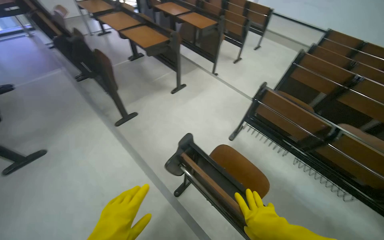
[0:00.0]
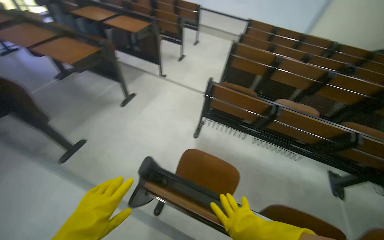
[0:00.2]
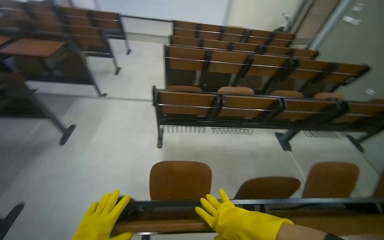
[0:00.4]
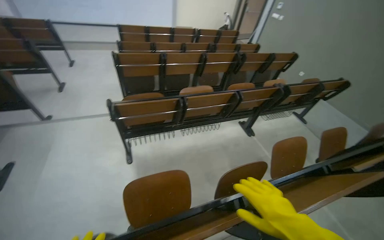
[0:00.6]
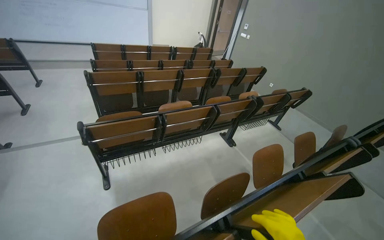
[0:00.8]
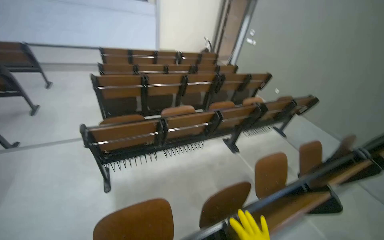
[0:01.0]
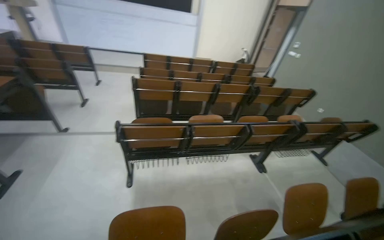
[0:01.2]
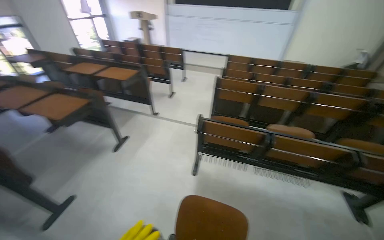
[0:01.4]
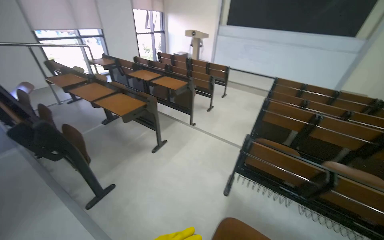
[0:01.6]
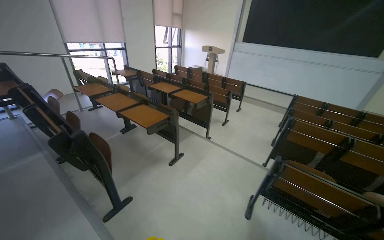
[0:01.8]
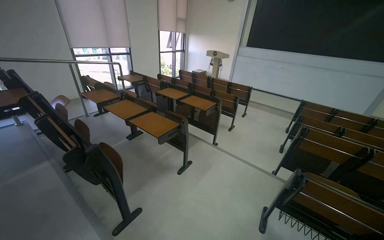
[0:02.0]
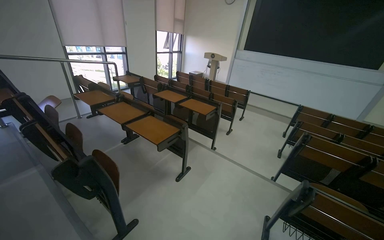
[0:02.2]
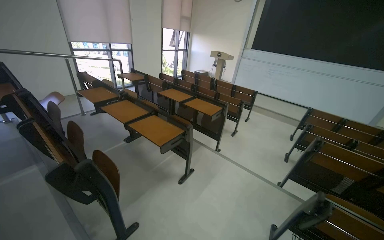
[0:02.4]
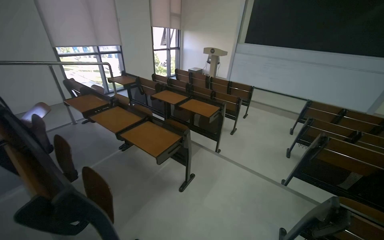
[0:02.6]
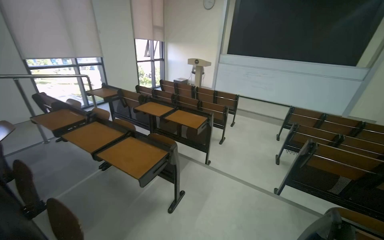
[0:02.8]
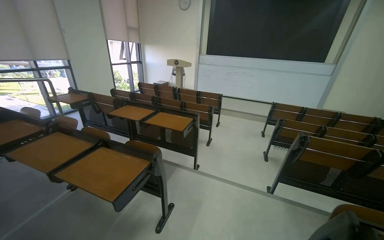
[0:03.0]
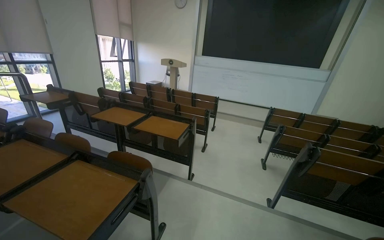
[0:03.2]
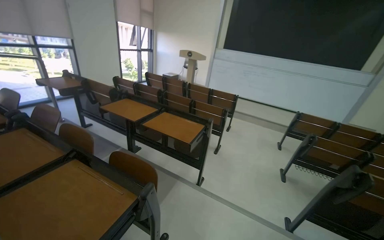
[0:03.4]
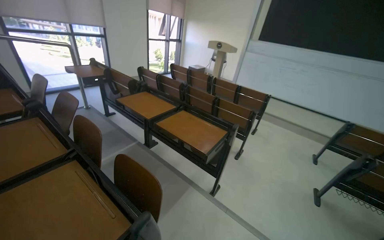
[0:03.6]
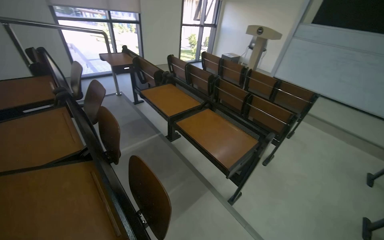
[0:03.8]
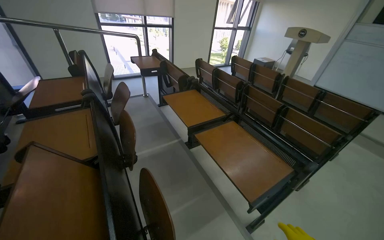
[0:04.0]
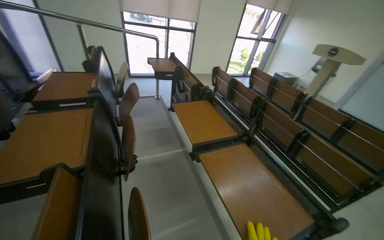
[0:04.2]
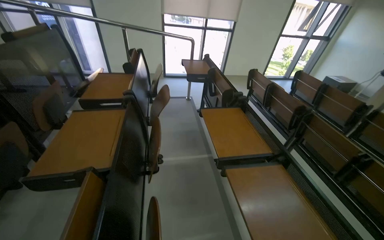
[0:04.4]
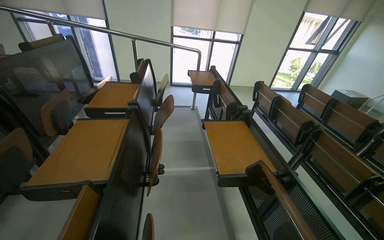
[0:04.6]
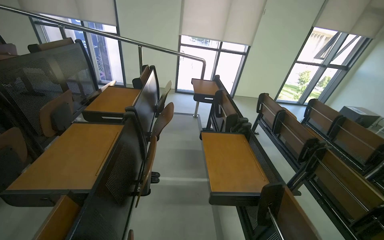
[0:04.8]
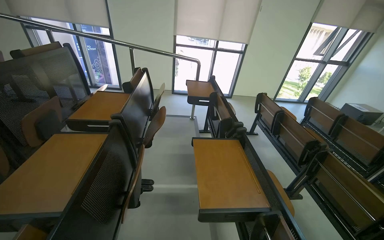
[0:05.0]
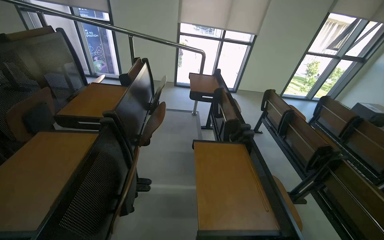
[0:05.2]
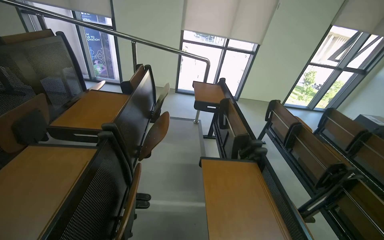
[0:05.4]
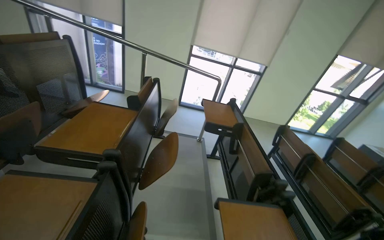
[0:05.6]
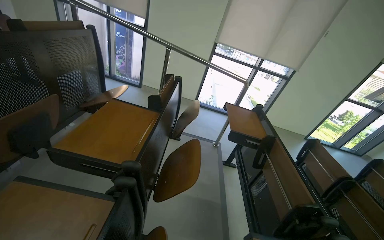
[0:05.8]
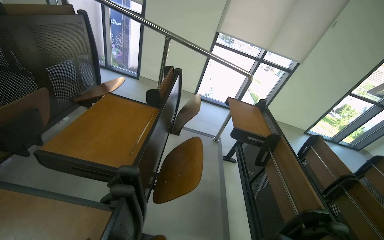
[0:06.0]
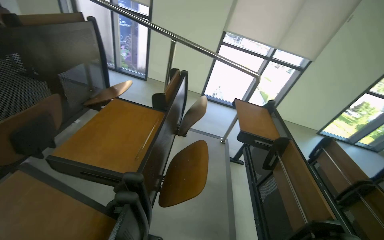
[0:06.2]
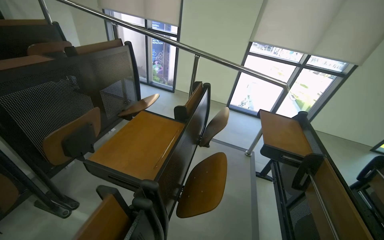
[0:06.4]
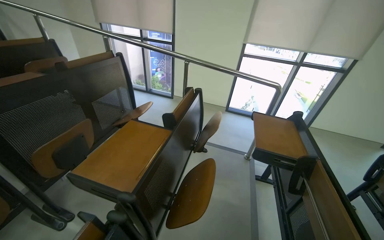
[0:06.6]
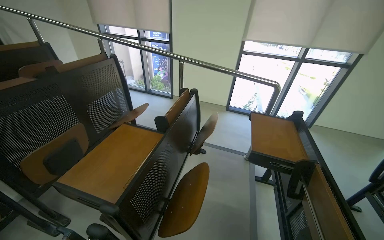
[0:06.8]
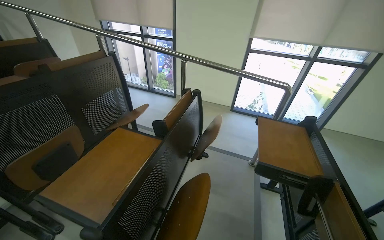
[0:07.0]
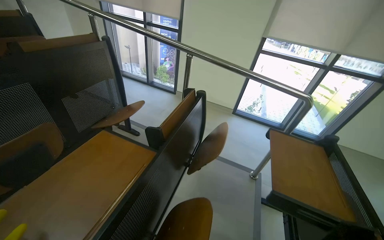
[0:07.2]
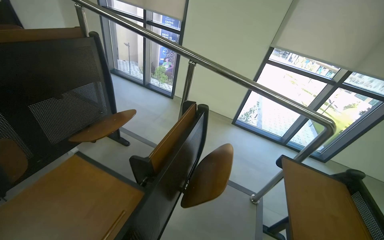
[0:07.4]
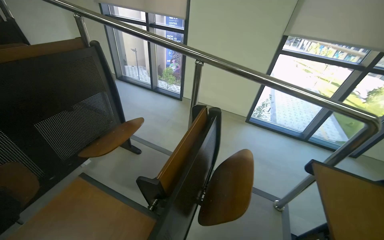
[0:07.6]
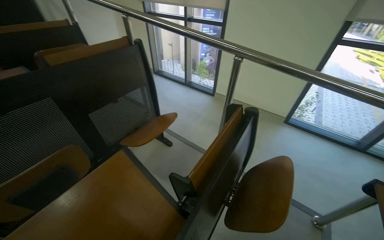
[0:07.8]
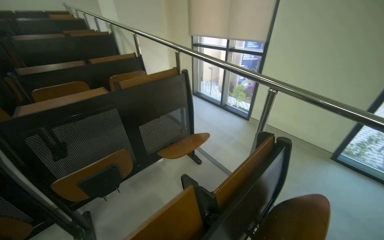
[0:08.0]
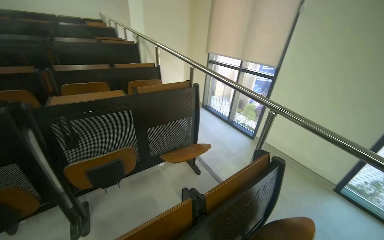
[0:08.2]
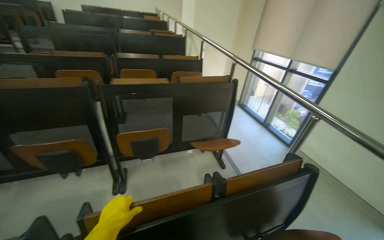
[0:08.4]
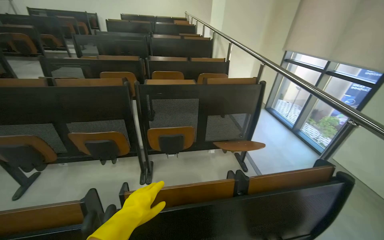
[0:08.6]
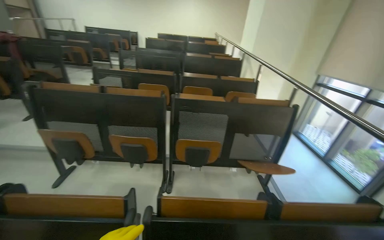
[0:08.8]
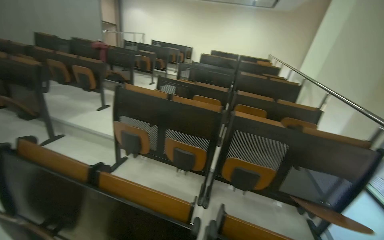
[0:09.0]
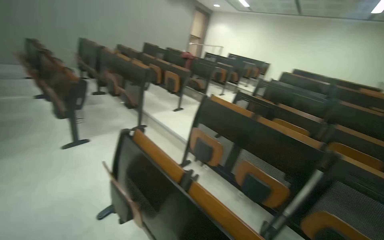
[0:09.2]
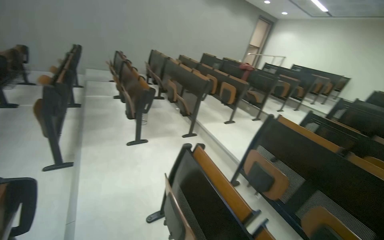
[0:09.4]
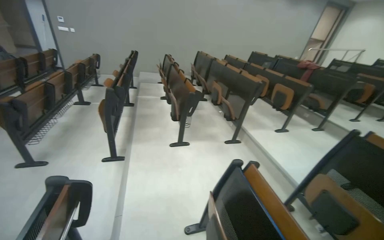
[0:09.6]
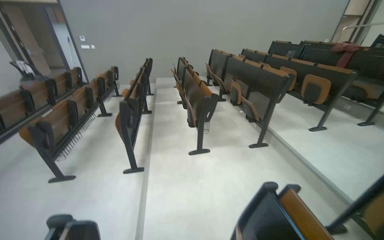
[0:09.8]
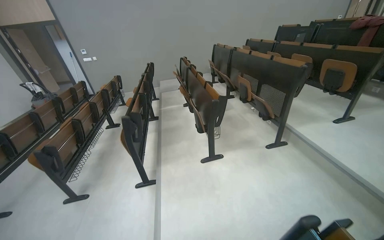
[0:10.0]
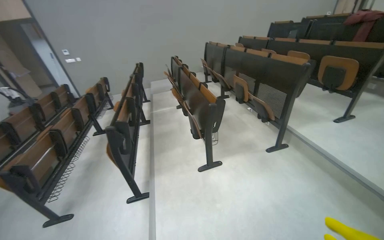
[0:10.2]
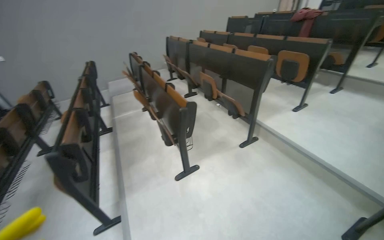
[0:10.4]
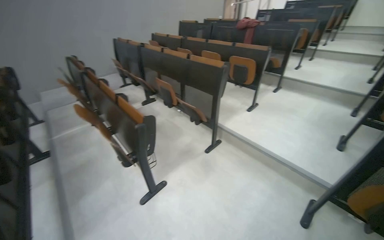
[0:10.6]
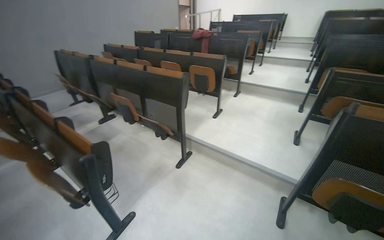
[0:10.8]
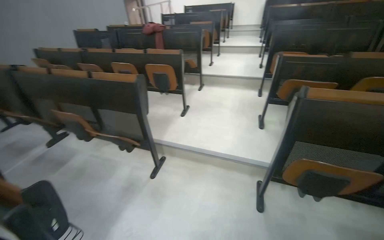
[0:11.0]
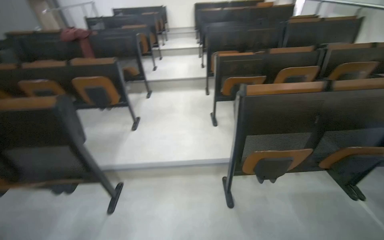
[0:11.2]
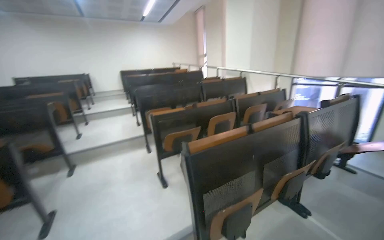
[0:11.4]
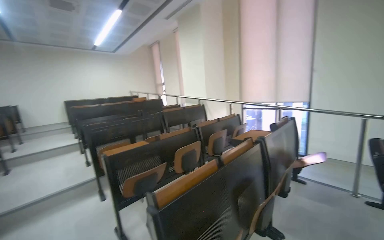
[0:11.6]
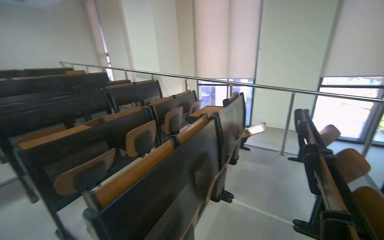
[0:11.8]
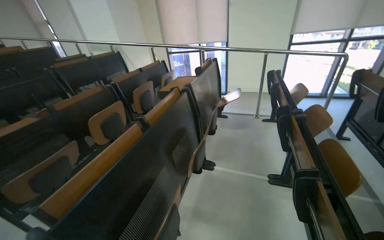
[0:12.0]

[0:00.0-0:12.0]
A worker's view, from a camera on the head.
Job: organizing items.
The whole recording: Adjusting lecture hall desks and chairs. The worker adjusts the desks and chairs in the lecture hall, including folding and placing a cloth.
0:00.0 to 0:01.6: The view tips upward by roughly 15 degrees.
0:01.6 to 0:03.0: The head travels about 80 cm.
0:03.0 to 0:04.4: The camera travels approximately 1 m. The wearer's head swings some 55 degrees to the left.
0:04.4 to 0:06.0: The head travels approximately 80 cm.
0:06.0 to 0:07.6: The head travels some 70 cm. The camera is aimed approximately 20 degrees further to the left.
0:07.6 to 0:09.0: The wearer moves some 60 cm. The head rotates some 85 degrees to the left. The view tips upward by about 20 degrees.
0:09.0 to 0:10.4: The head travels some 1.5 m. The view swings about 50 degrees to the left.
0:10.4 to 0:12.0: The camera travels some 80 cm. The wearer's head swings some 130 degrees to the right.

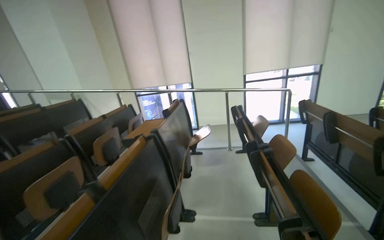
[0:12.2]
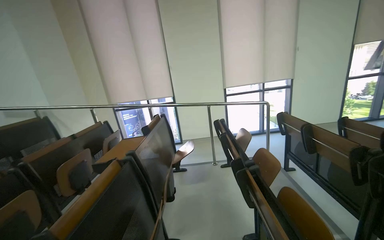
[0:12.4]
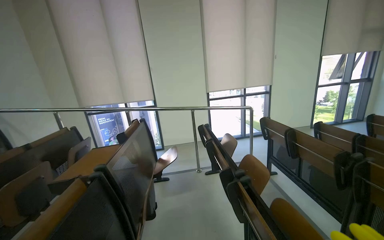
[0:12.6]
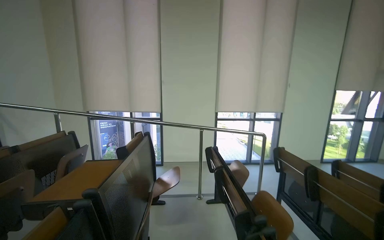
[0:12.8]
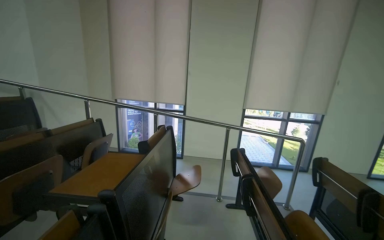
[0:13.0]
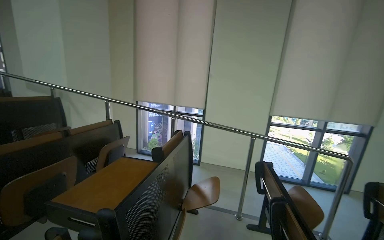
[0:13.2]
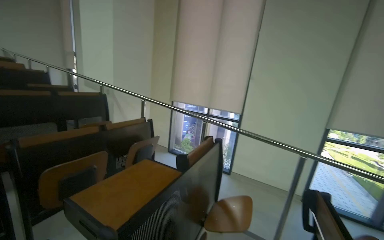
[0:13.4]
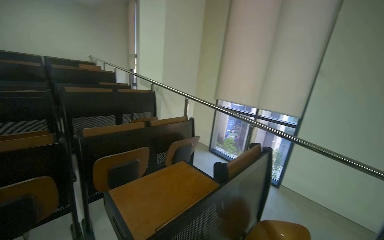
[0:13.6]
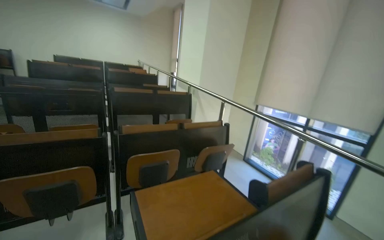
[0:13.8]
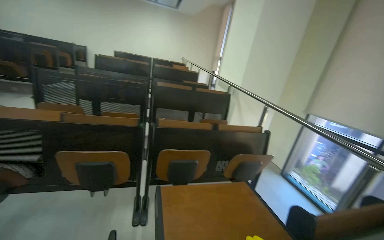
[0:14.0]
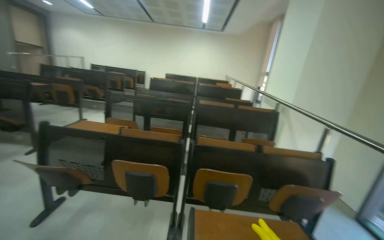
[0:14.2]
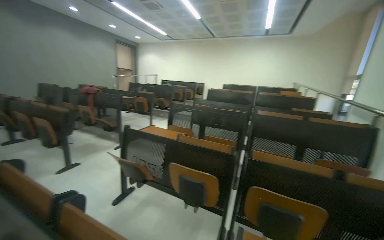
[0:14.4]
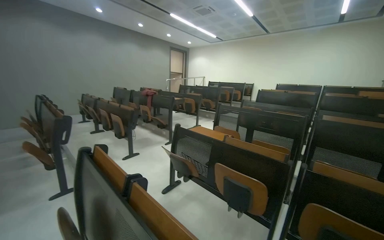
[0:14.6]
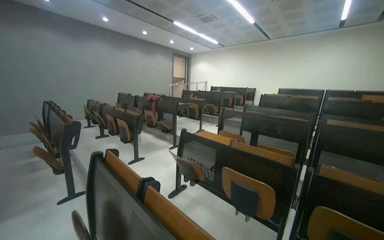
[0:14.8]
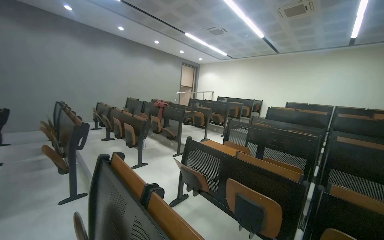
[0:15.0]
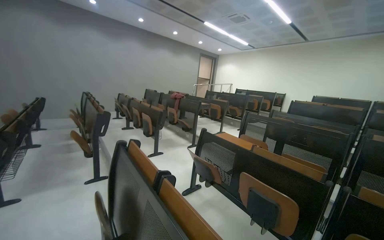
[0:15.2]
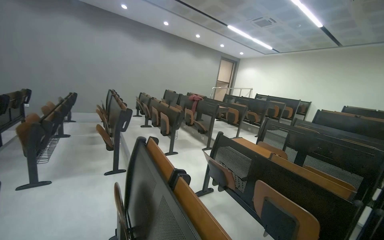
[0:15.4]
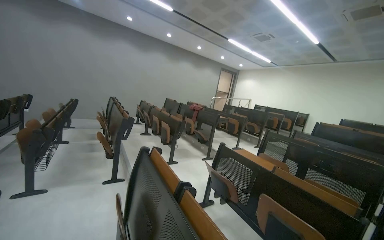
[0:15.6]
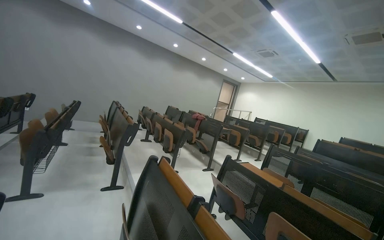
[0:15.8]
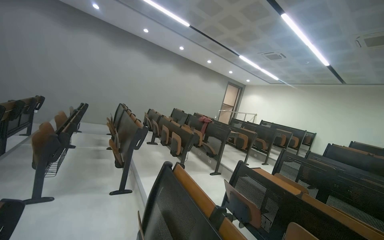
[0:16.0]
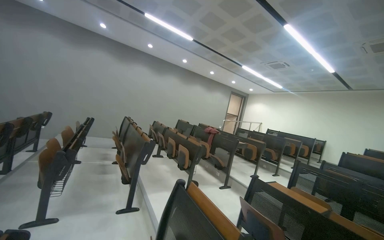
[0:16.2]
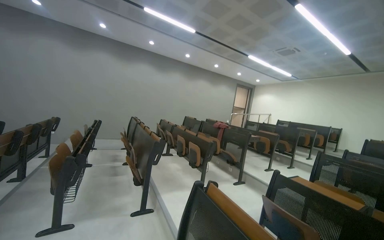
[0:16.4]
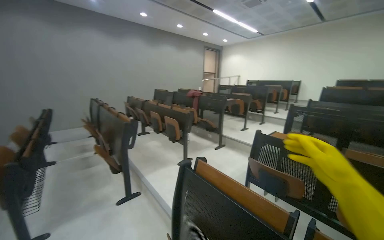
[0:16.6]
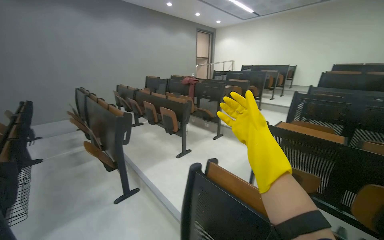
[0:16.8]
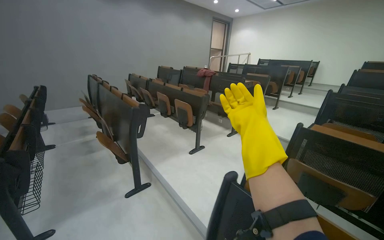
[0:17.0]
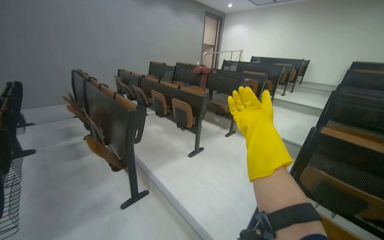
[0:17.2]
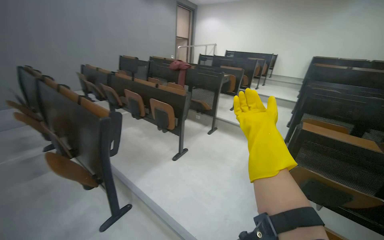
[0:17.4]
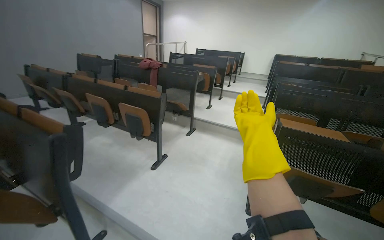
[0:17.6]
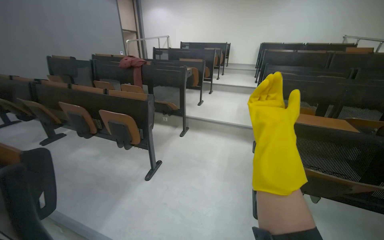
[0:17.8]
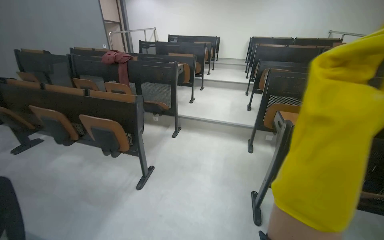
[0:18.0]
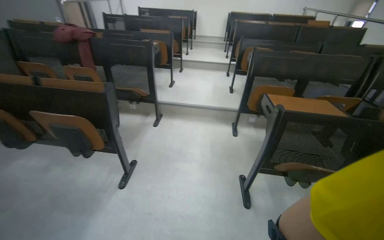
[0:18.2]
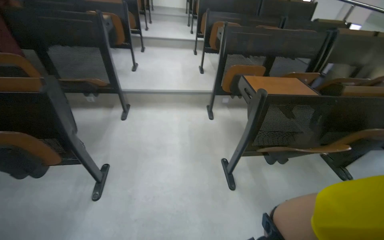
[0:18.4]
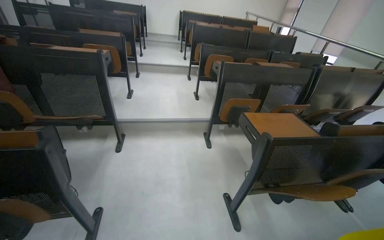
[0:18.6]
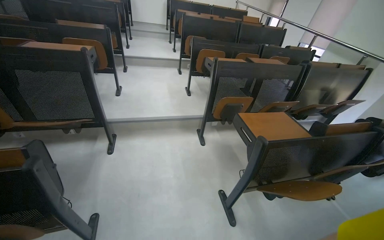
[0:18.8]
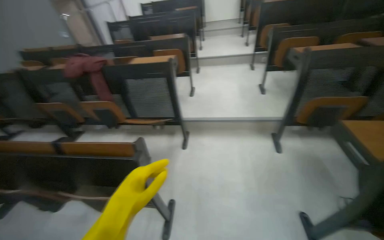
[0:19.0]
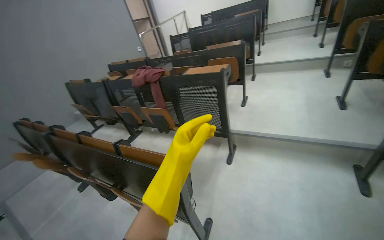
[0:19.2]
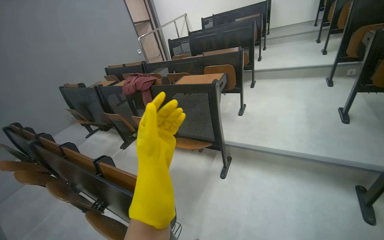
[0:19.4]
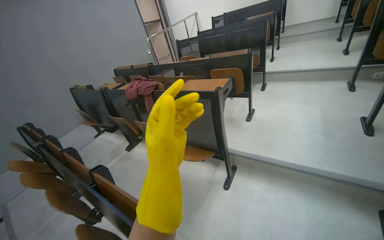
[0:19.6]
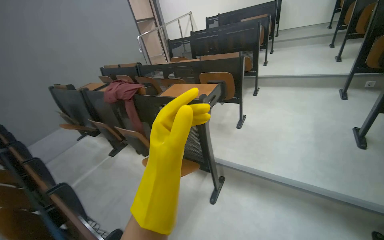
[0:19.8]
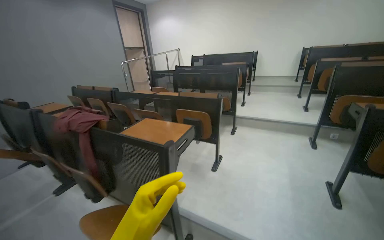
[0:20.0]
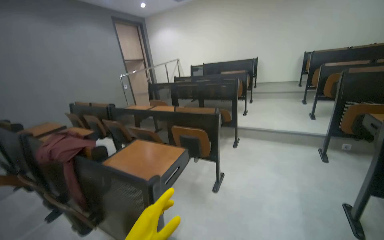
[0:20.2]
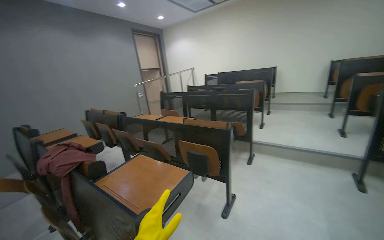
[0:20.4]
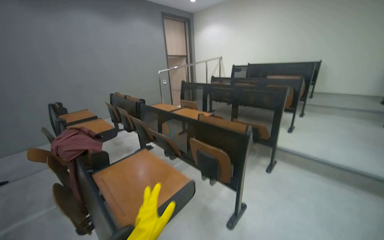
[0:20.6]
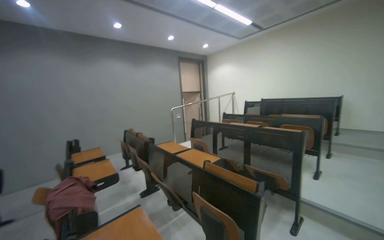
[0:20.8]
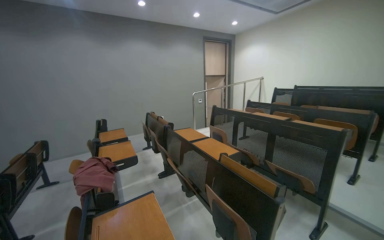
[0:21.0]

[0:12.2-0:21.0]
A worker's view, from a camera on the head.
Job: organizing items.
The whole recording: Adjusting lecture hall desks and chairs. The worker adjusts the desks and chairs in the lecture hall, including folding and placing a cloth.
0:12.2 to 0:13.6: The camera is carried about 1 m. The head turns to the left by about 40 degrees.
0:13.6 to 0:15.2: The head turns to the left by roughly 95 degrees. The wearer looks approximately 15 degrees further upward.
0:15.2 to 0:16.6: The camera is carried some 60 cm.
0:16.6 to 0:18.0: The wearer moves about 1 m. The wearer's head swings about 35 degrees to the right. The camera pitches downward, by approximately 15 degrees.
0:18.0 to 0:19.6: The head travels roughly 1 m. The camera is aimed approximately 20 degrees further to the left.
0:19.6 to 0:21.0: The camera travels roughly 1 m. The head rotates some 25 degrees to the left. The view tips upward by about 20 degrees.
